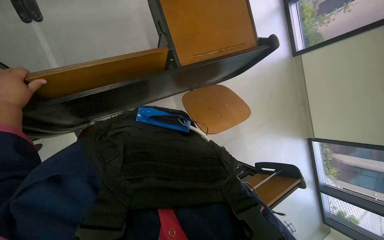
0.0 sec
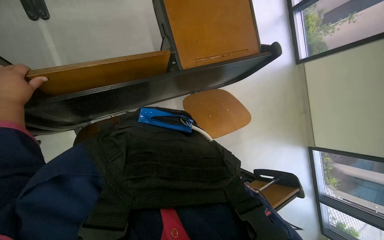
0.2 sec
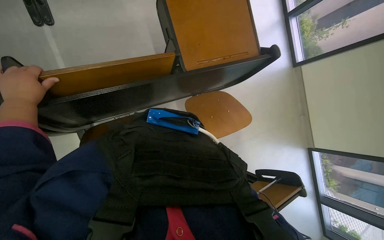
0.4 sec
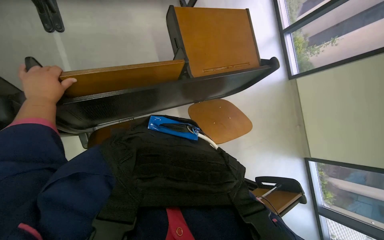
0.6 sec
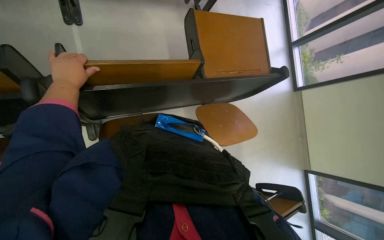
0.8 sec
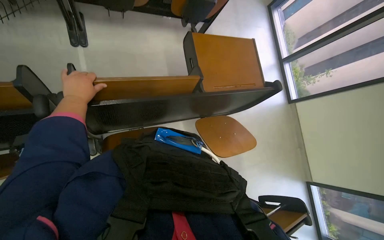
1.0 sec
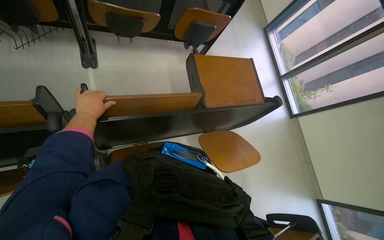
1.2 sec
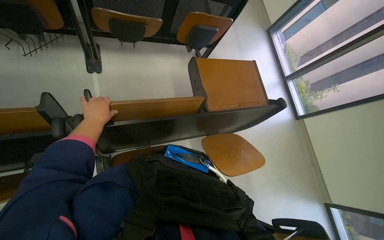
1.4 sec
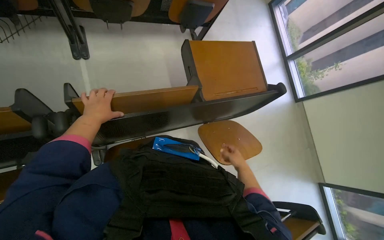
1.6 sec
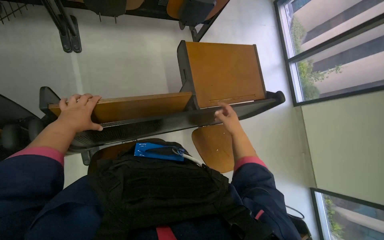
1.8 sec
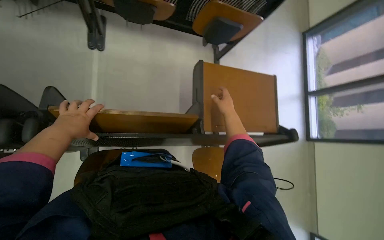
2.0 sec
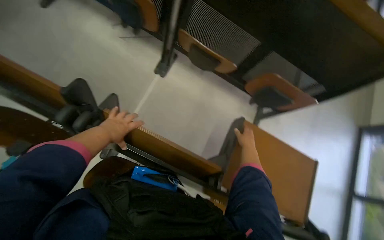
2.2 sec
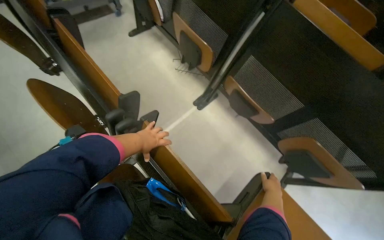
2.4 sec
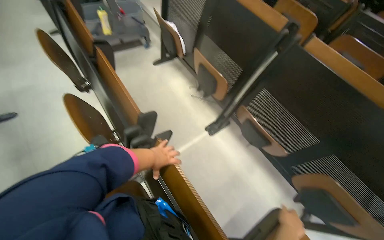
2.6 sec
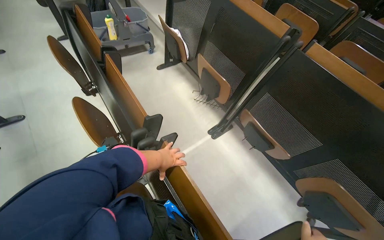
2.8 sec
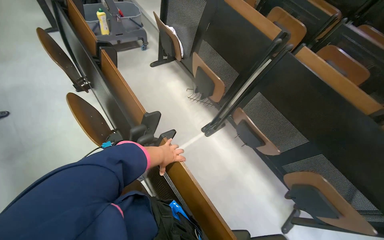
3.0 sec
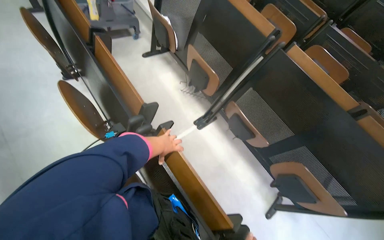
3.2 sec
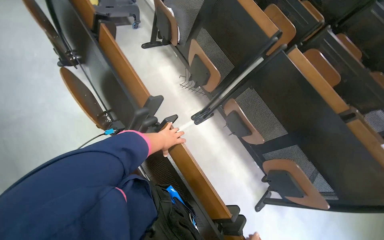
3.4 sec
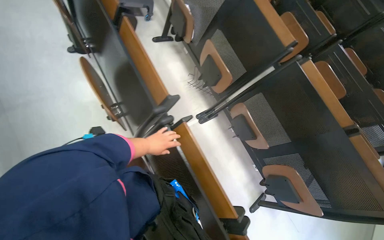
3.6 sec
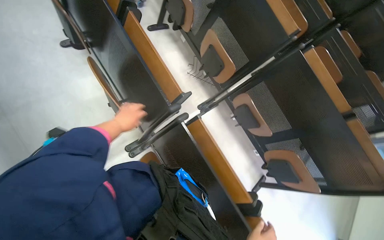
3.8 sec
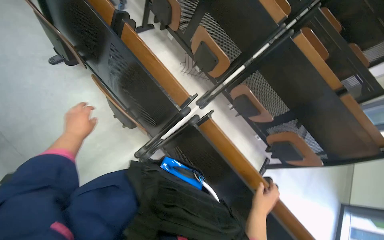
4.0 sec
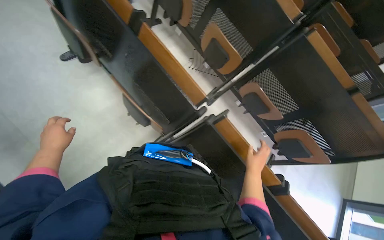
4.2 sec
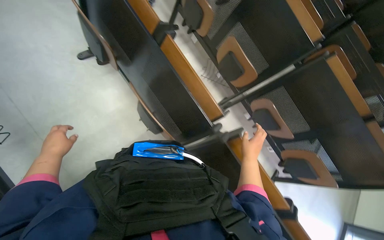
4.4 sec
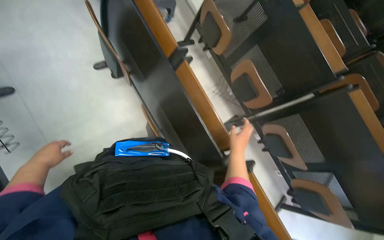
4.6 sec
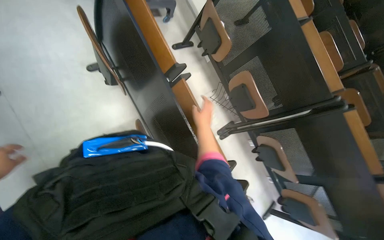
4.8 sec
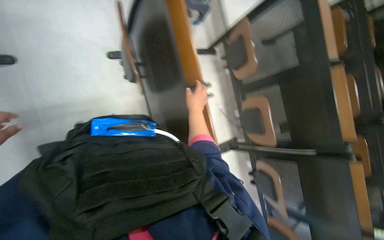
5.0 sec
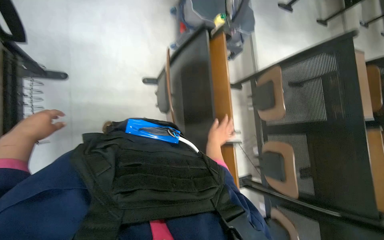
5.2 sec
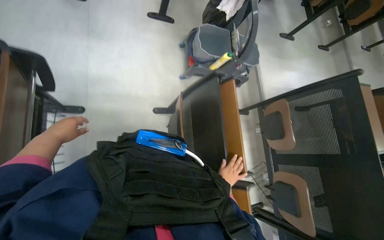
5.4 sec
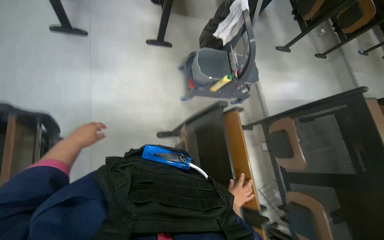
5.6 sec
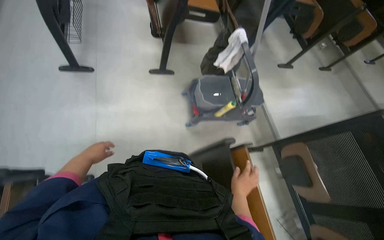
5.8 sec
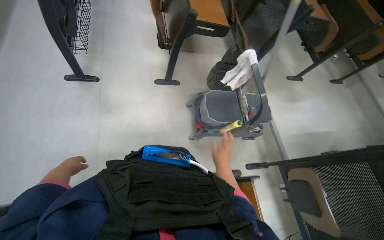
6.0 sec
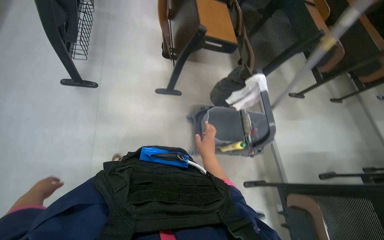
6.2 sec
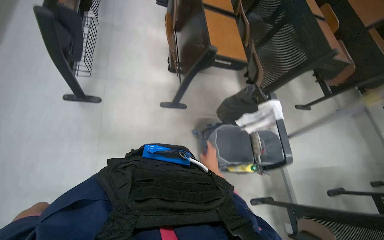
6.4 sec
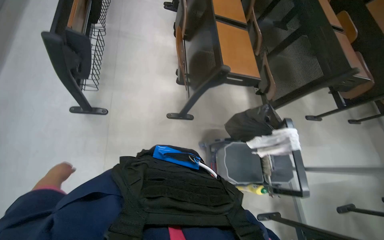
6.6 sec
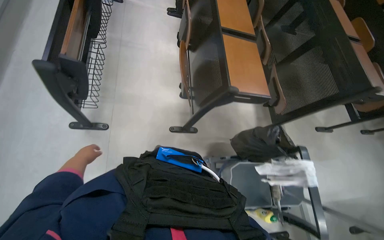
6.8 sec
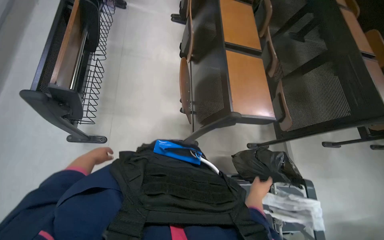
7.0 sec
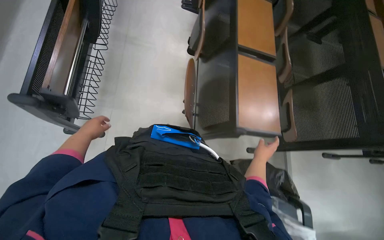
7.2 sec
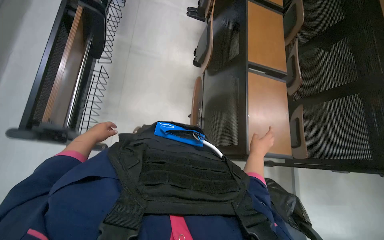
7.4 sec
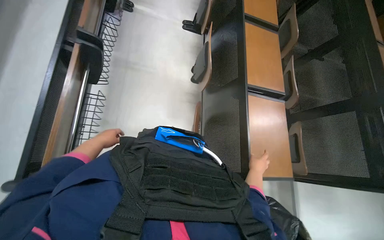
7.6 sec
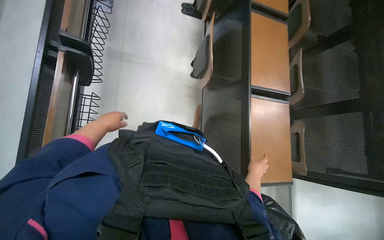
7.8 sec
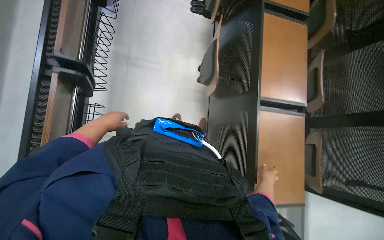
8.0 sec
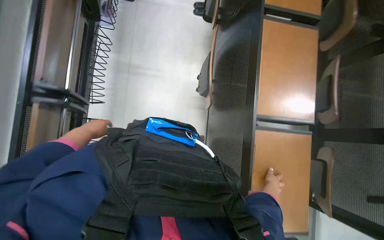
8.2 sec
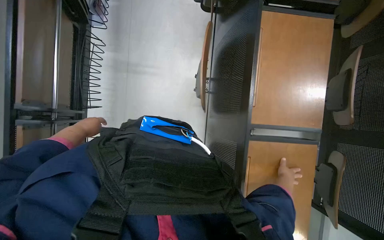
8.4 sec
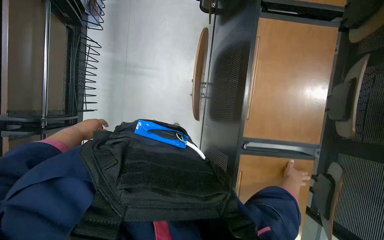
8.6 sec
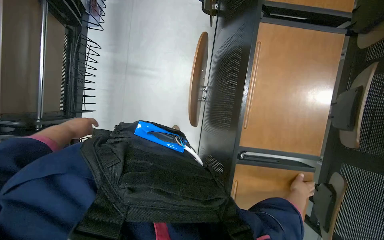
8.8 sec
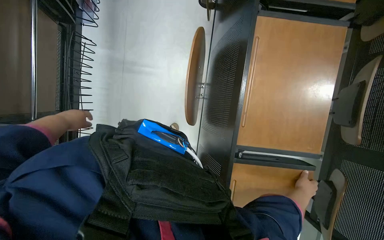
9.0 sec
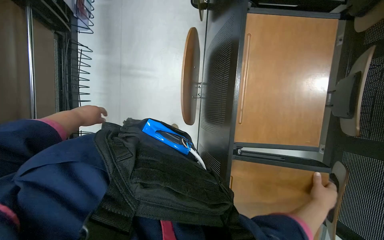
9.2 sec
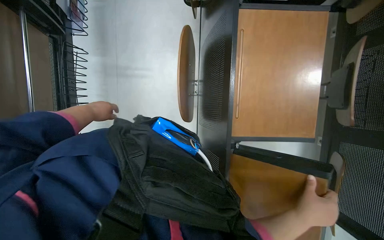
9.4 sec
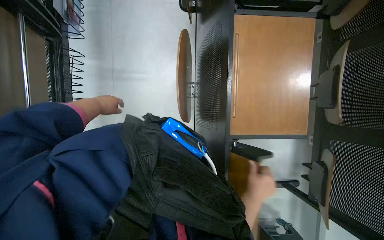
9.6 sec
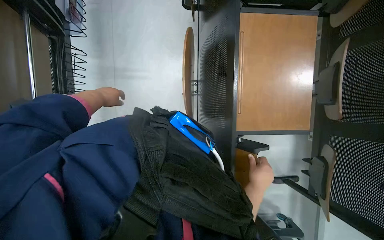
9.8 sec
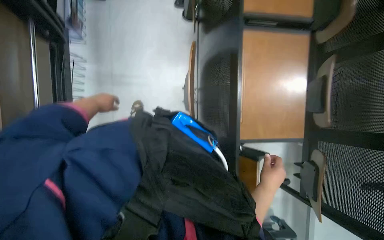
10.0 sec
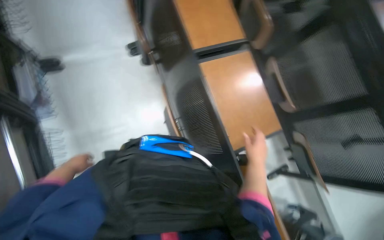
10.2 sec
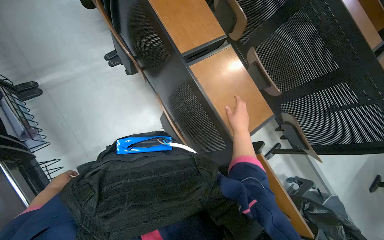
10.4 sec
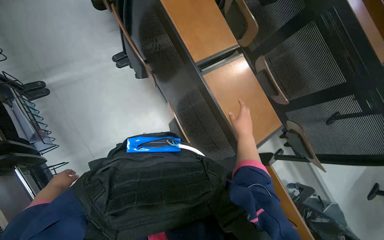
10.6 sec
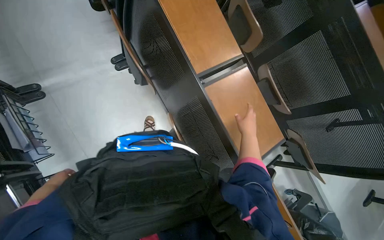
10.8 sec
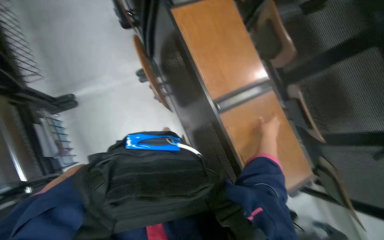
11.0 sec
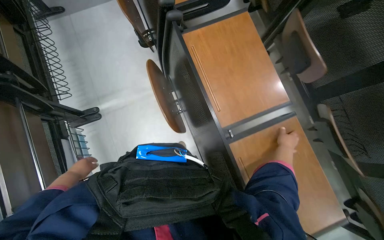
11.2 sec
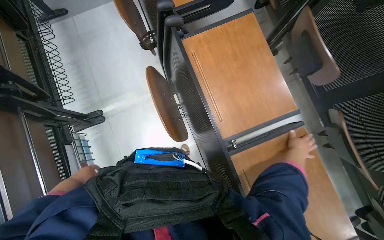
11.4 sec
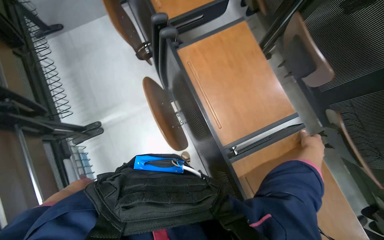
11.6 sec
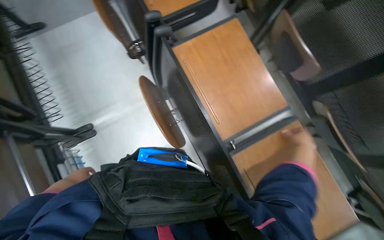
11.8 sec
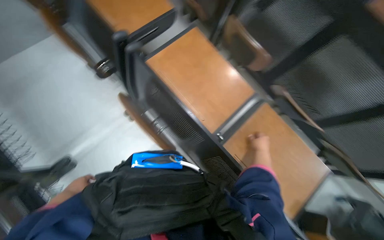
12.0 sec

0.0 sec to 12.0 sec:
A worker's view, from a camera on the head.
Job: organizing items.
The whole recording: Adjusting lecture hall desks. Adjusts the desks in the lecture hall, moving them into position.
0.0 sec to 1.6 sec: The view tips upward by approximately 15 degrees.
1.6 sec to 3.0 sec: The head rotates some 65 degrees to the left. The wearer looks approximately 40 degrees further upward.
3.0 sec to 4.4 sec: The wearer moves about 60 cm. The view tips downward by roughly 15 degrees.
4.4 sec to 6.0 sec: The camera is carried some 1 m. The head turns to the left by about 30 degrees. The view tips upward by some 20 degrees.
6.0 sec to 7.6 sec: The head travels some 1 m.
7.6 sec to 9.0 sec: The wearer moves roughly 50 cm.
9.0 sec to 10.4 sec: The wearer looks some 40 degrees further to the right.
10.4 sec to 12.0 sec: The camera travels approximately 40 cm.

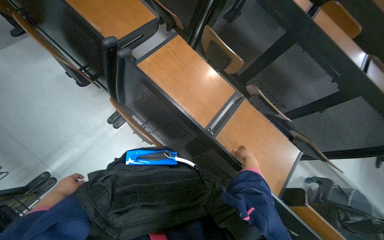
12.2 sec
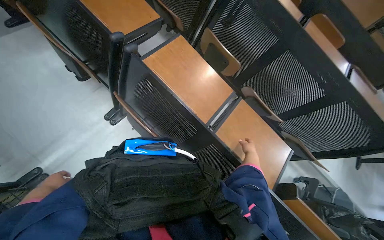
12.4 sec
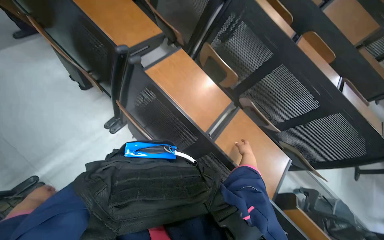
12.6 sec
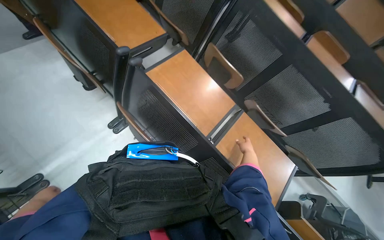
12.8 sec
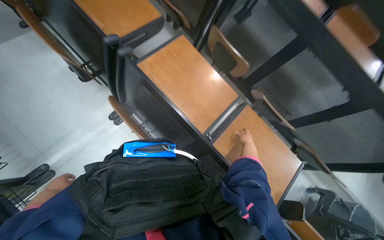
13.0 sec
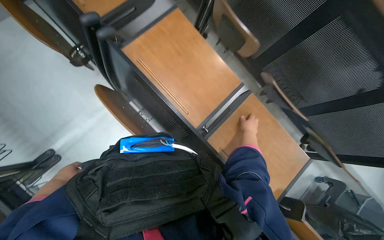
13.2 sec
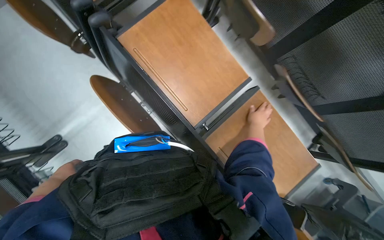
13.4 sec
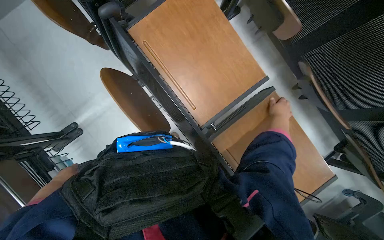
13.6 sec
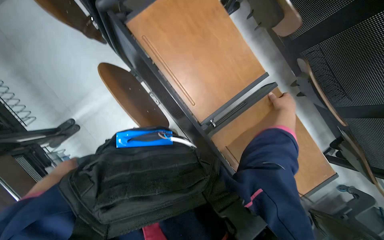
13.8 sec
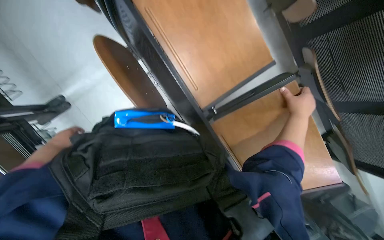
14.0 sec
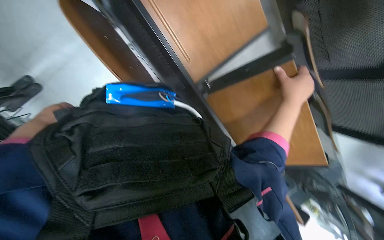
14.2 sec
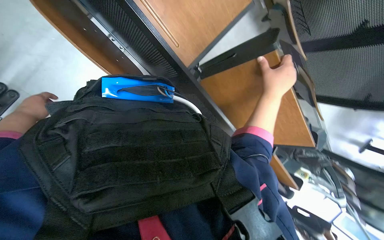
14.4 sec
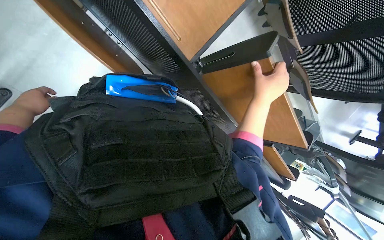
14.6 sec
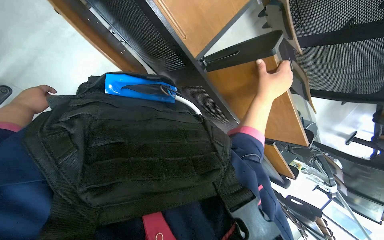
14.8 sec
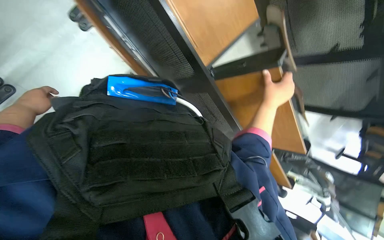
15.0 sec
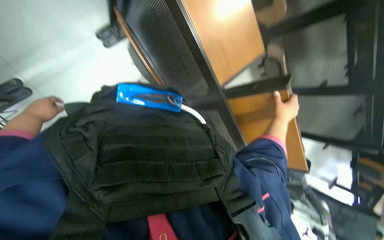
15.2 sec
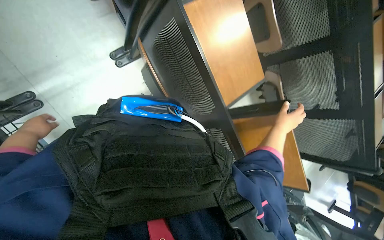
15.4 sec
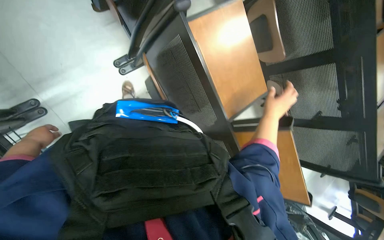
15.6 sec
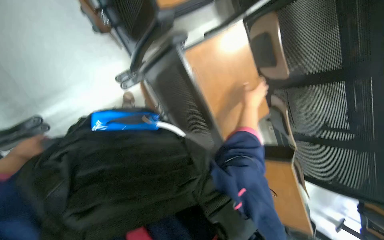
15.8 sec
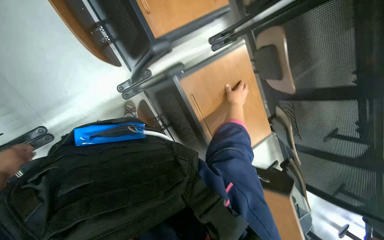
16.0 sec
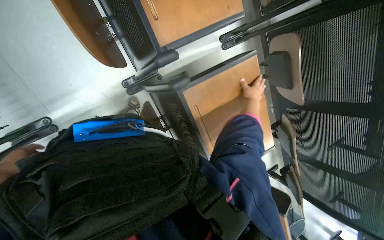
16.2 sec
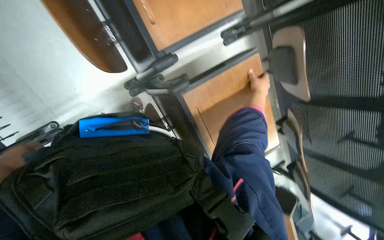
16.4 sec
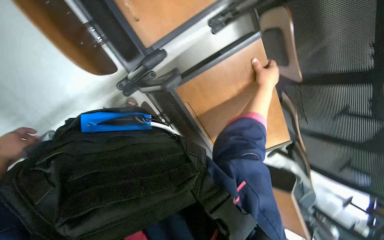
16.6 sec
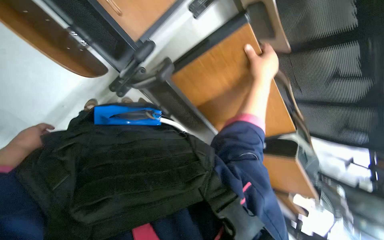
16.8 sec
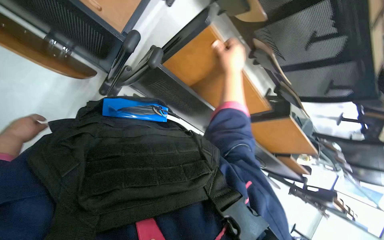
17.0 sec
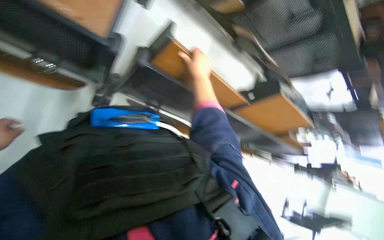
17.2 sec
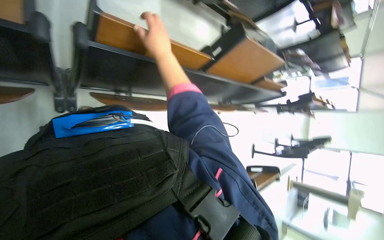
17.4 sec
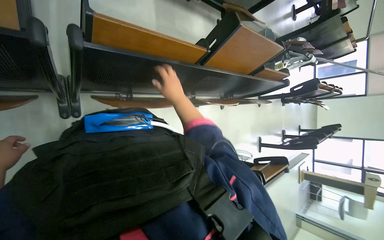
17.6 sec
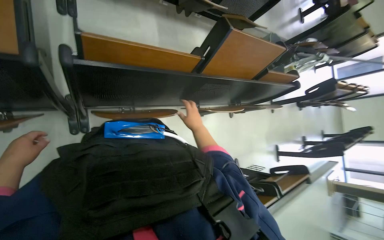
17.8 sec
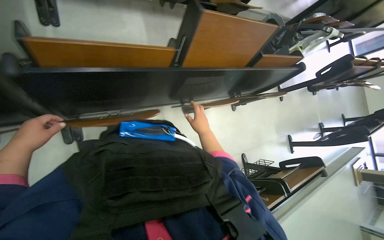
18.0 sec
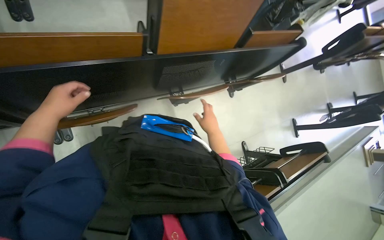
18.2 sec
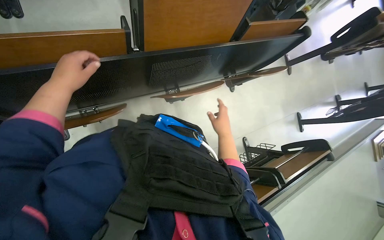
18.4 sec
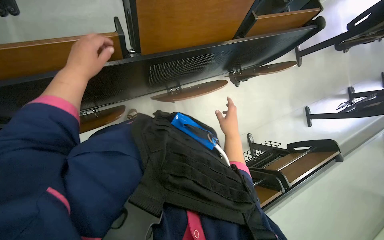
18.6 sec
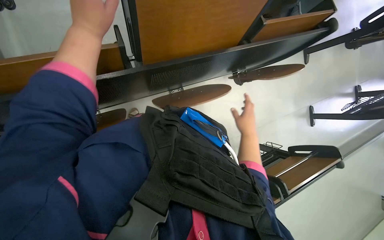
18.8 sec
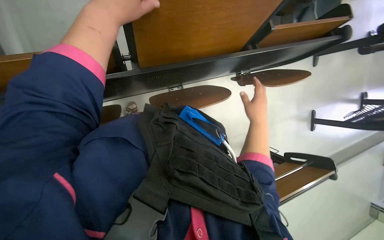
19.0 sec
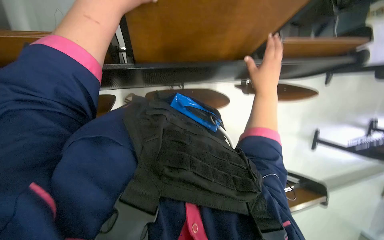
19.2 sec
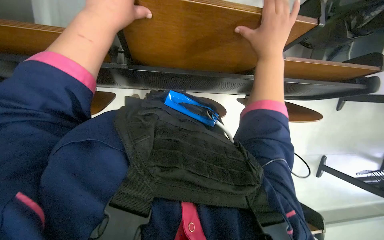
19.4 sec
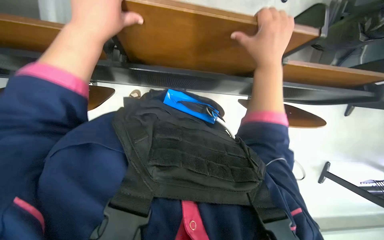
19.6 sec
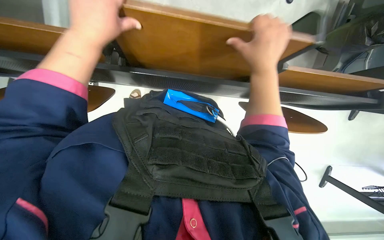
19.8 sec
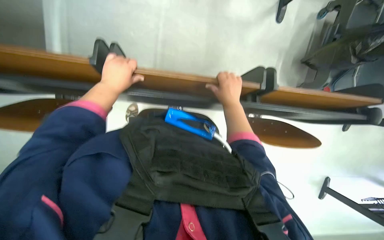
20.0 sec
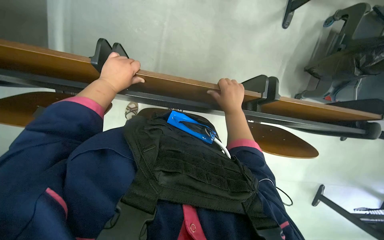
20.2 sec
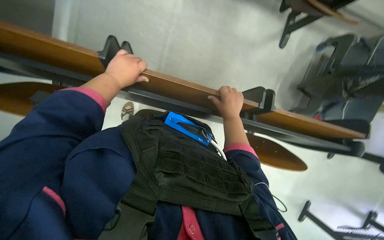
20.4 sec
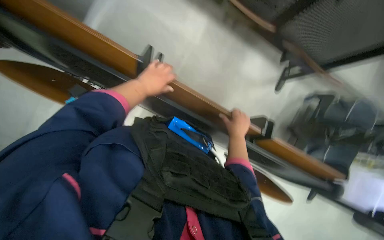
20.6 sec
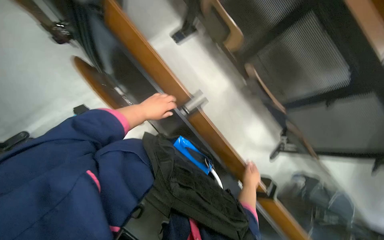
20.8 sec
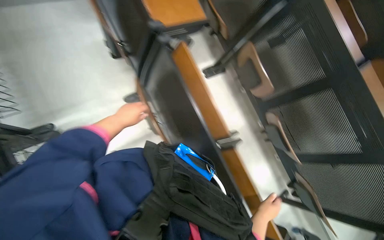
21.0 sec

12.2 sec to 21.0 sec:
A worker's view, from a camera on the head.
Job: organizing items.
The whole recording: Adjusting lecture hall desks. Adjusts the desks in the lecture hall, moving them into position.
12.2 sec to 13.6 sec: The right hand travels up the picture by some 15 cm.
13.6 sec to 15.2 sec: The view pans to the right by about 15 degrees. The wearer looks roughly 15 degrees further downward.
15.2 sec to 16.6 sec: The right hand moves up the picture, roughly 40 cm.
16.6 sec to 18.0 sec: The scene rotates counterclockwise by approximately 65 degrees.
18.0 sec to 19.6 sec: The camera is carried some 50 cm. The head rotates about 25 degrees to the left. The view tips downward by about 15 degrees.
19.6 sec to 21.0 sec: The wearer looks about 35 degrees further upward. The scene rotates clockwise by roughly 45 degrees.
